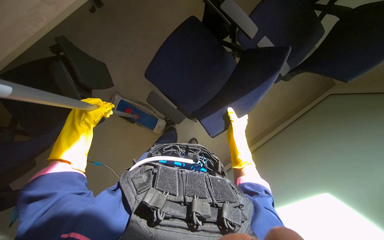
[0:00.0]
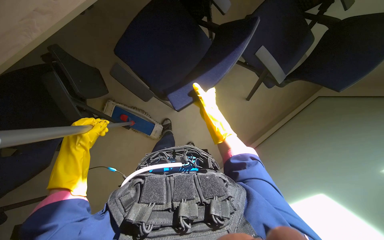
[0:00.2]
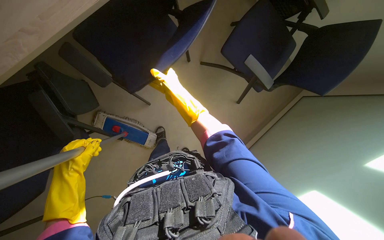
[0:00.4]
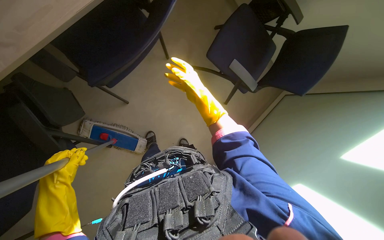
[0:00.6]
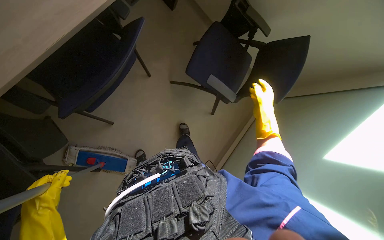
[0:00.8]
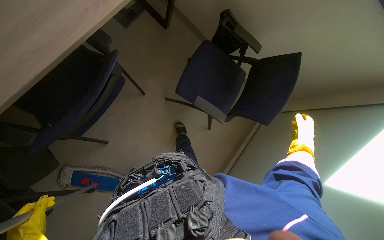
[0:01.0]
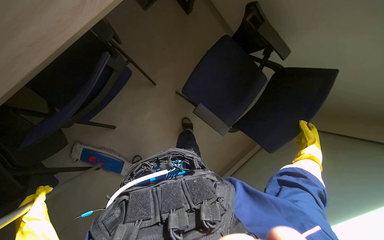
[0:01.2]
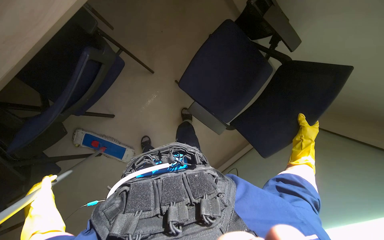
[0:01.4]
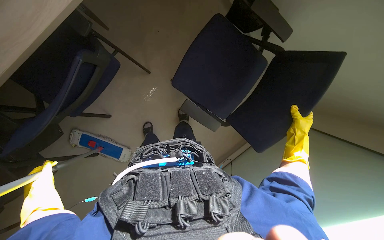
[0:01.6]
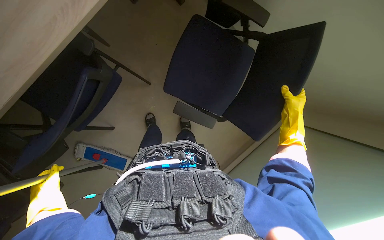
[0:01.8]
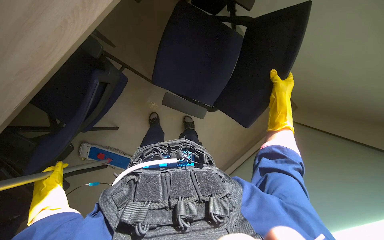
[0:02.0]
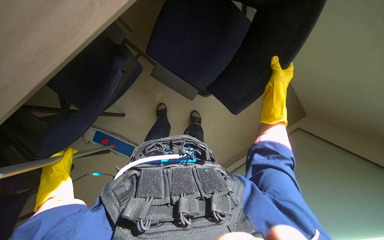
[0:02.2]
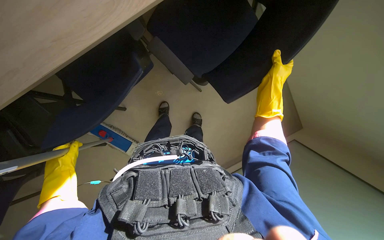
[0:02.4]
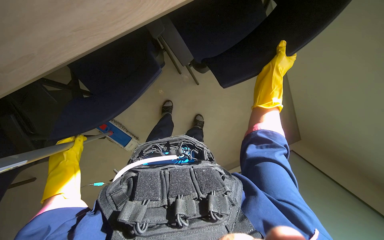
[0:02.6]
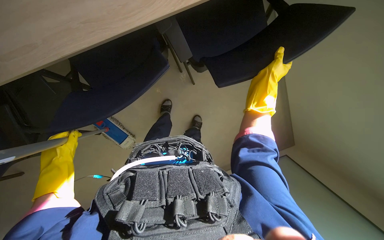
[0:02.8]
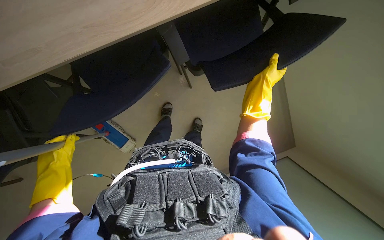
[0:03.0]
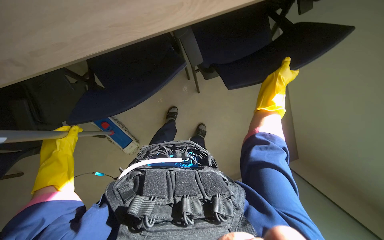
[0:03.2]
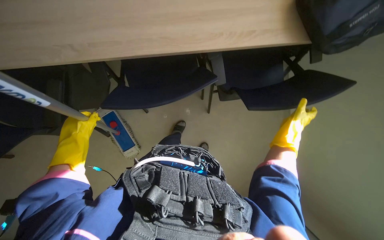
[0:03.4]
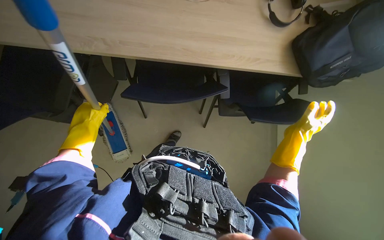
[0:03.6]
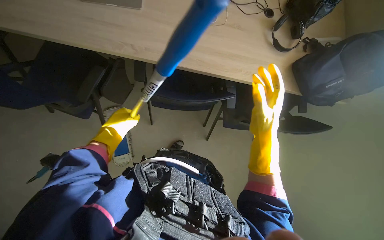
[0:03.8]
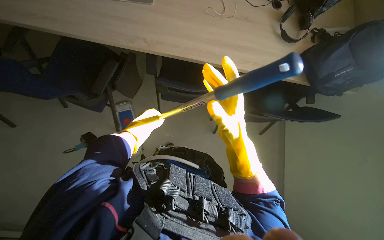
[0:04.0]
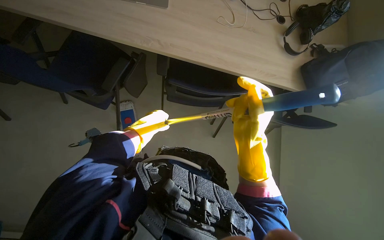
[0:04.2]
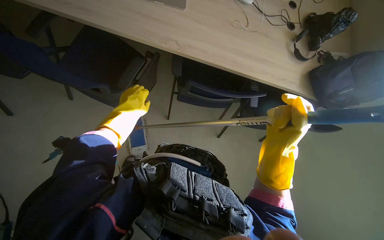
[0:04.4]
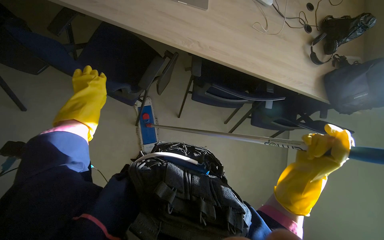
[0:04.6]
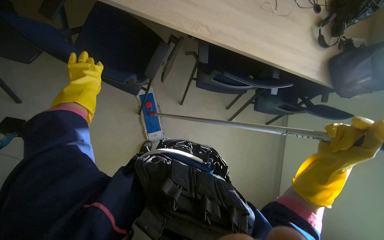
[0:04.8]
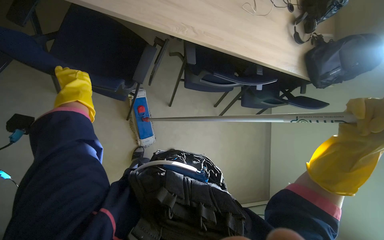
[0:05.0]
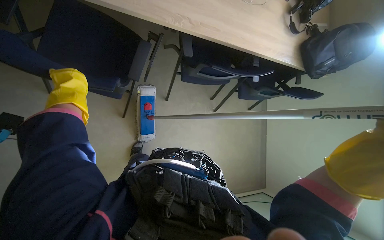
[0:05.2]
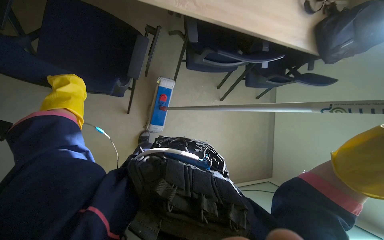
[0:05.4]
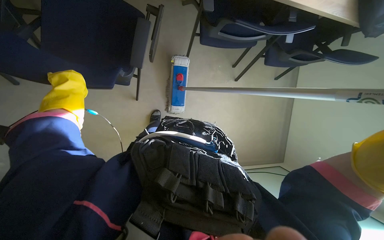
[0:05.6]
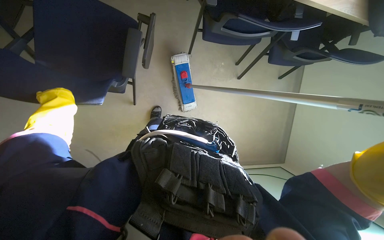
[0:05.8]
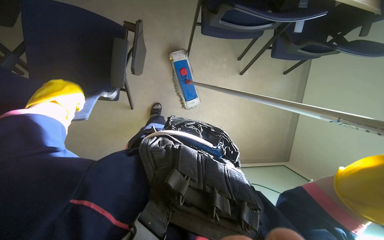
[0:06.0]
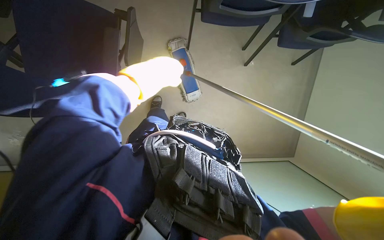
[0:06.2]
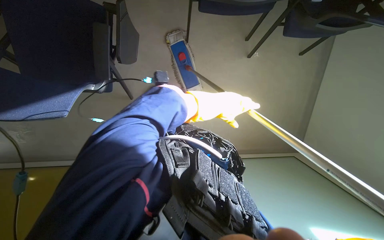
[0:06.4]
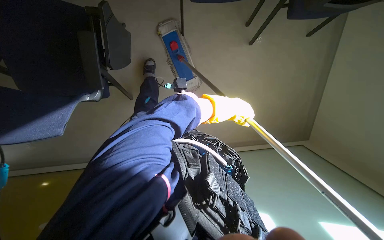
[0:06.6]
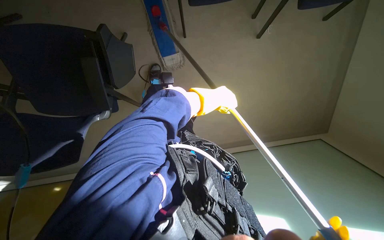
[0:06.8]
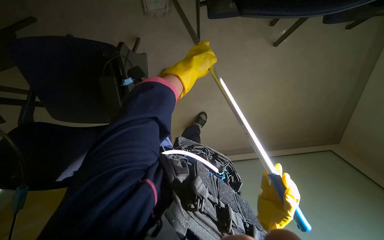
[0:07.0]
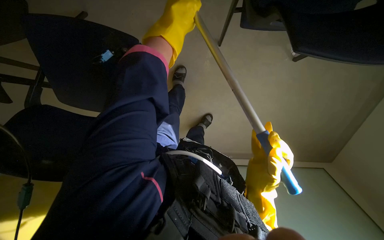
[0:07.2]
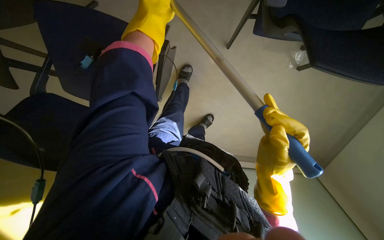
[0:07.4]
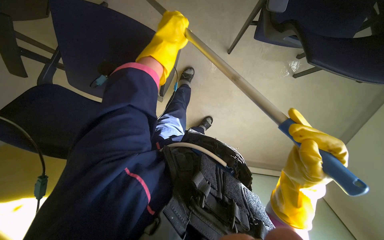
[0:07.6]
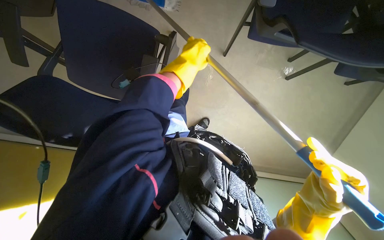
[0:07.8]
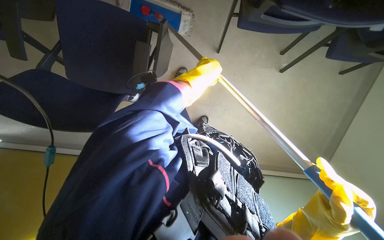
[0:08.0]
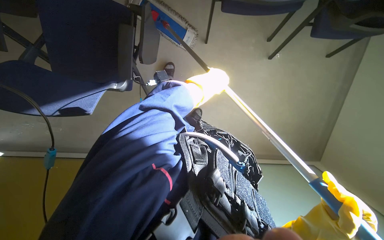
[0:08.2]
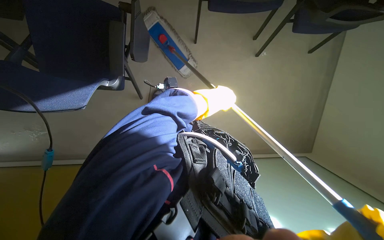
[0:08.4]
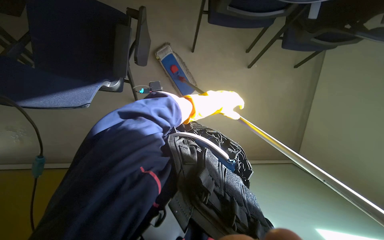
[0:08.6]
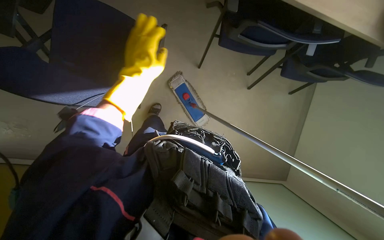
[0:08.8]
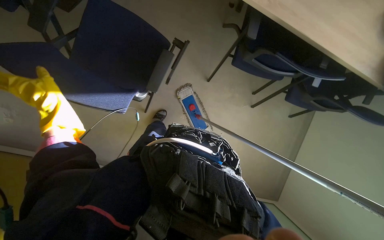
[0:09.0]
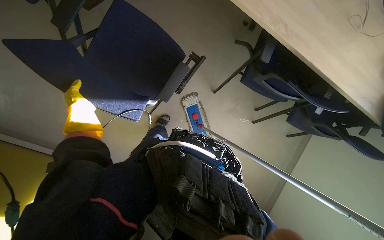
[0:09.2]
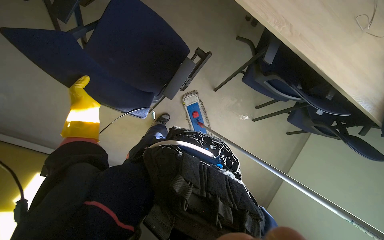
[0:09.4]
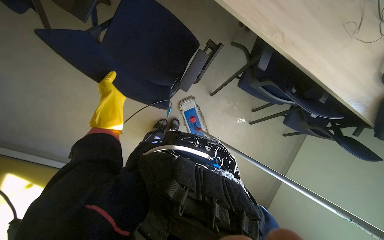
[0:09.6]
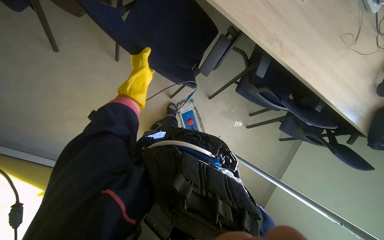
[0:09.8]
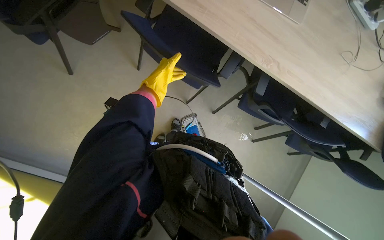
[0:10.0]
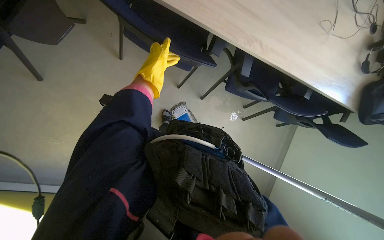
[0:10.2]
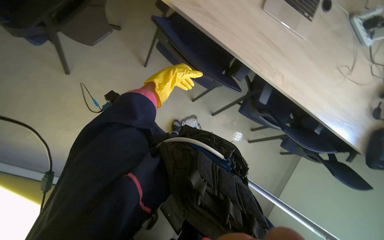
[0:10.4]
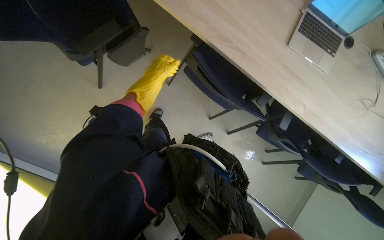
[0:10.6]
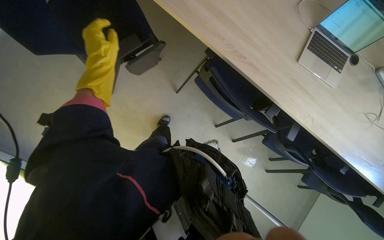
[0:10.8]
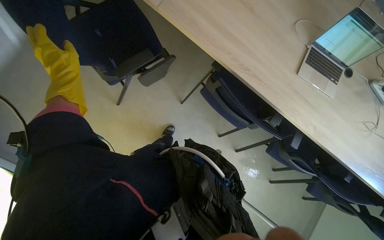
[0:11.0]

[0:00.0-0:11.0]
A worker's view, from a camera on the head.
Job: organizing items.
The whole recording: Moving chairs for cleaning. The worker moves chairs to clear the floor for cleaning.
0.0 to 1.6 s: The wearer moves about 40 cm.
1.6 to 3.2 s: The right hand goes about 15 cm to the left and up the picture; the left hand heads up the picture, covering approximately 10 cm.
3.2 to 4.8 s: The head travels approximately 40 cm. The scene turns roughly 30 degrees clockwise in the picture.
4.8 to 6.2 s: The view tips downward by approximately 20 degrees.
7.8 to 9.4 s: The view swings about 15 degrees to the right.
9.4 to 11.0 s: The camera travels roughly 40 cm. The view tilts roughly 15 degrees upward.

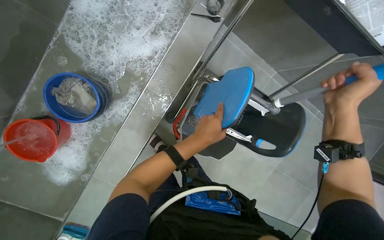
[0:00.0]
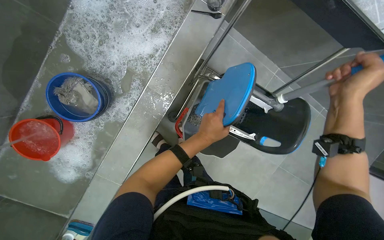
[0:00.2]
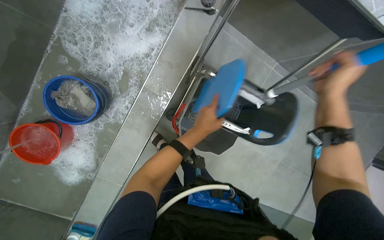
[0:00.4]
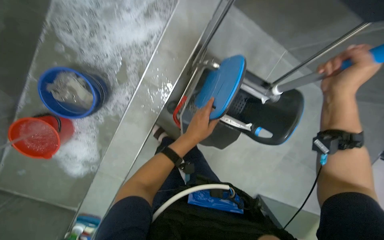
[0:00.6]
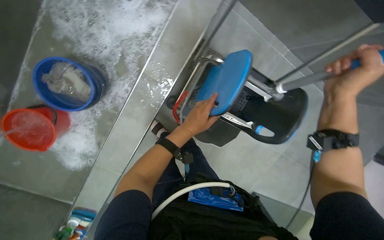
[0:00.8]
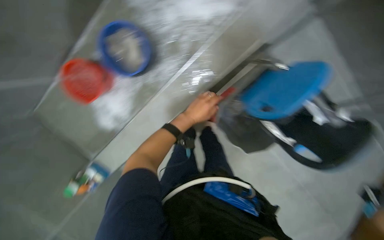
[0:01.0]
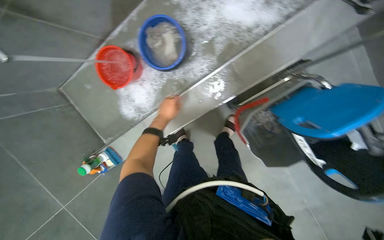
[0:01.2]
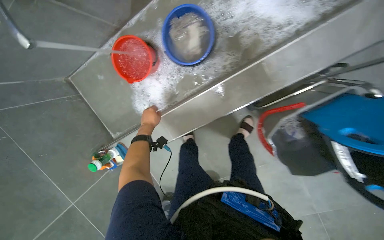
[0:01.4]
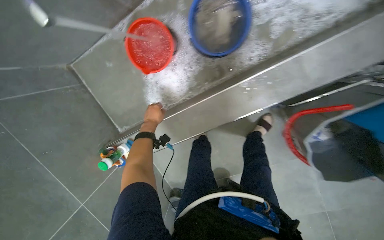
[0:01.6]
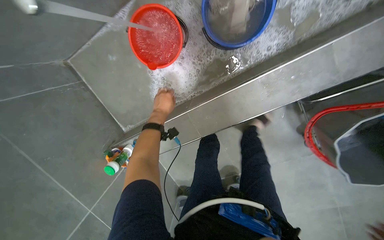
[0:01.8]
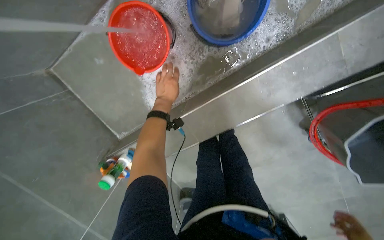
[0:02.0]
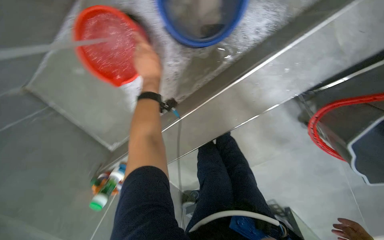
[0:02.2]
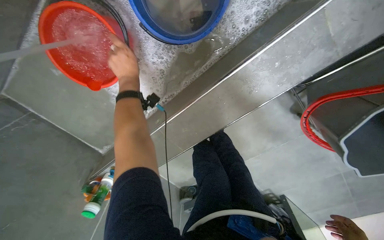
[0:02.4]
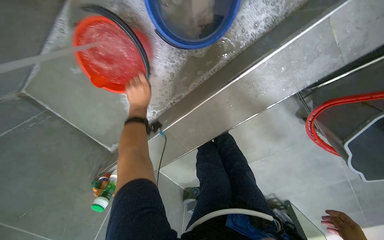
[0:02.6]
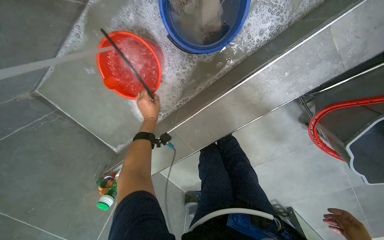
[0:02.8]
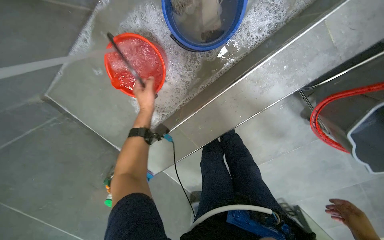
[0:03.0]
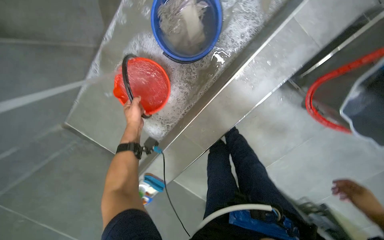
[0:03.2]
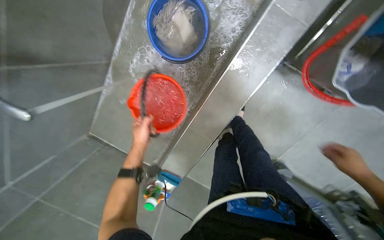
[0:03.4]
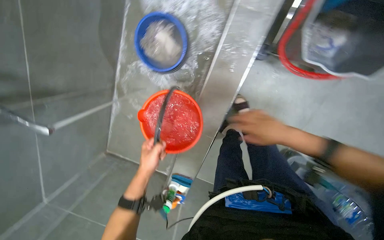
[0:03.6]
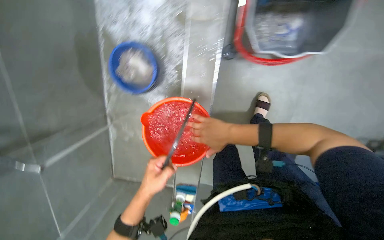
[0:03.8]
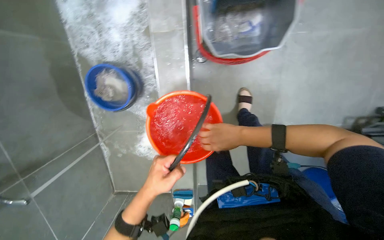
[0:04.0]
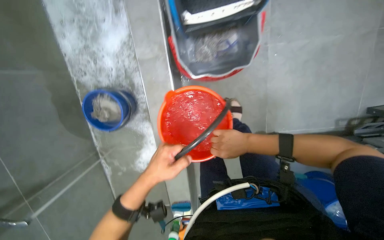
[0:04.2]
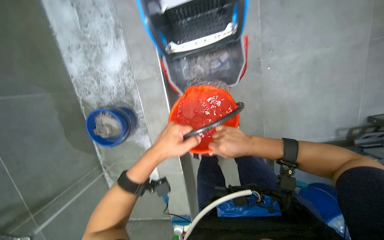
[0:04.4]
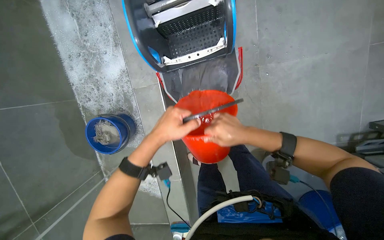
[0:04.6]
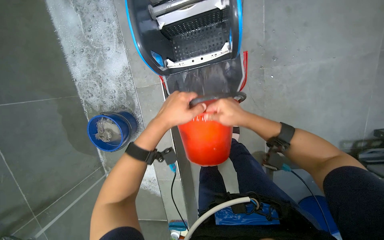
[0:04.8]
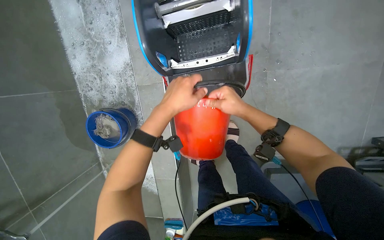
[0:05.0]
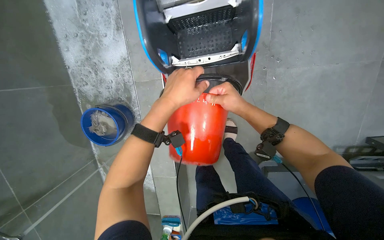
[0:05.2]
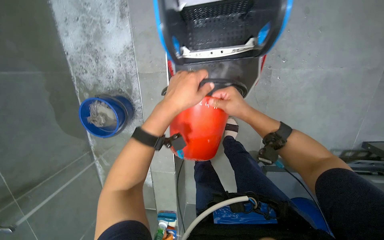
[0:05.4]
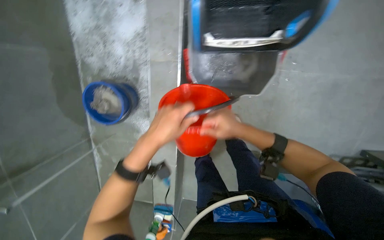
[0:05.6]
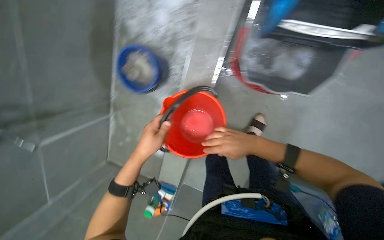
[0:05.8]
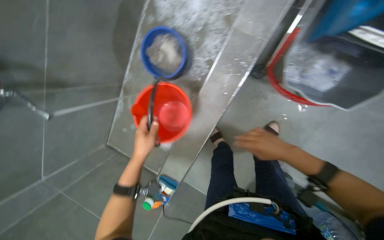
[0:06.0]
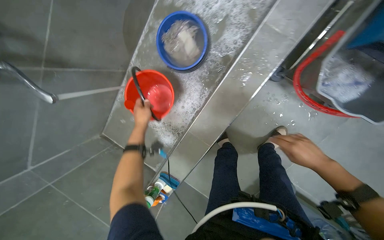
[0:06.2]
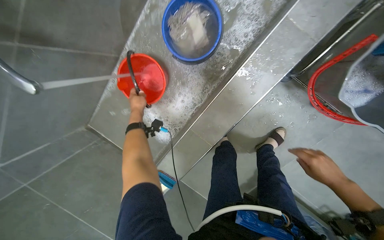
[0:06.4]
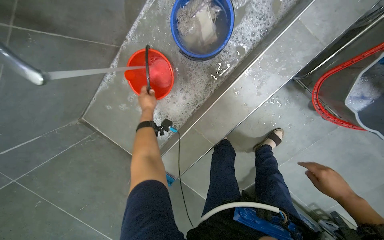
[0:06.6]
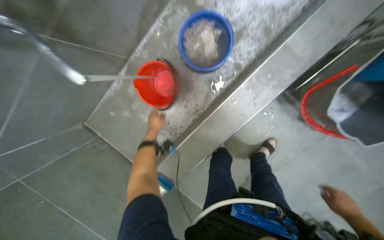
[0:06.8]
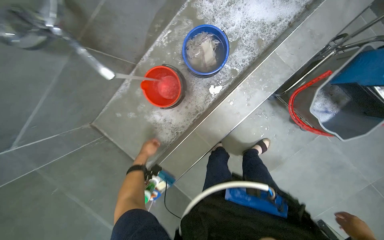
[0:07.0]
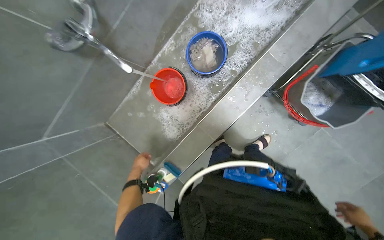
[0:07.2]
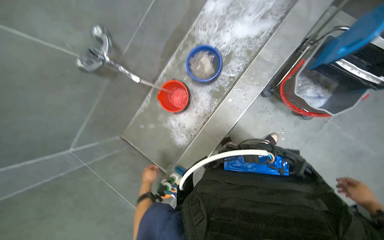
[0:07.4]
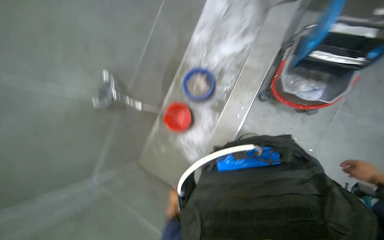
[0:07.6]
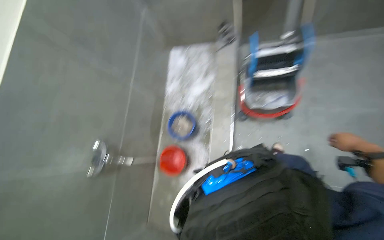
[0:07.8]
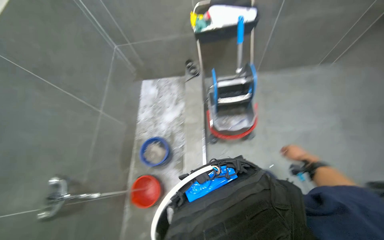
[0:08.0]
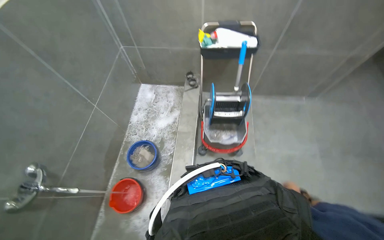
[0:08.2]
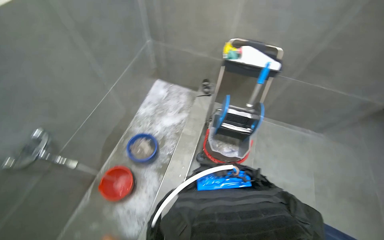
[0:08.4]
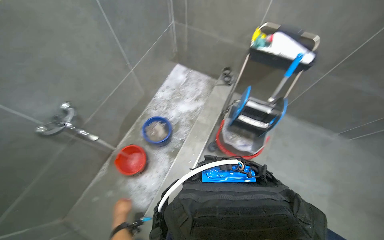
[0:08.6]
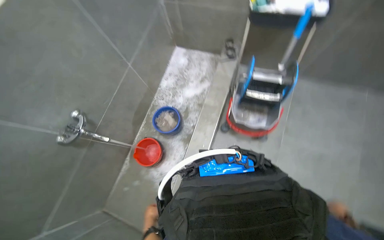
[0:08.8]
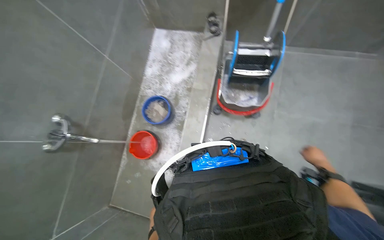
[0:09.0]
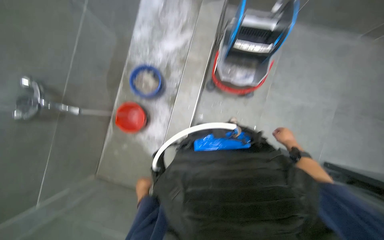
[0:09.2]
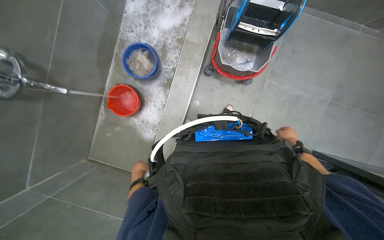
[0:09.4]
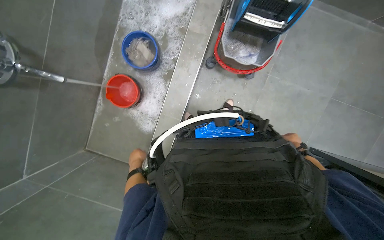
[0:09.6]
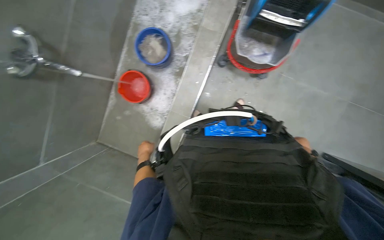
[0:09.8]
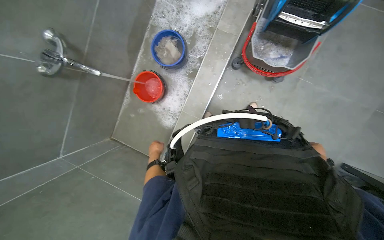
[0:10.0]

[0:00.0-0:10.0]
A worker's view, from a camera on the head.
Job: preparing cleaning supplies.
The whole recording: Adding cleaning solution to mop bucket. The worker adds water and cleaning solution to the mop bucket.
0.0 to 1.4 s: The head rotates about 40 degrees to the left.
1.4 to 2.8 s: The left hand moves about 30 cm up the picture and comes back.
2.8 to 4.2 s: The camera travels roughly 60 cm. The view pans to the left by roughly 20 degrees. The view tilts roughly 20 degrees upward. The scene rotates counterclockwise by roughly 55 degrees.
4.2 to 5.8 s: The left hand moves about 30 cm up the picture and comes back.
5.8 to 7.2 s: The head travels to the left, approximately 40 cm. The view pans to the right by some 15 degrees.
7.2 to 8.6 s: The view tips upward by roughly 45 degrees.
8.6 to 10.0 s: The wearer looks about 30 degrees further downward.
